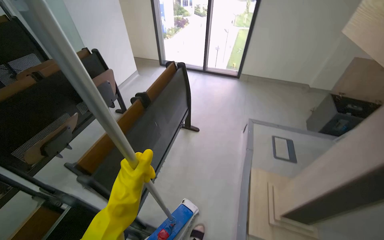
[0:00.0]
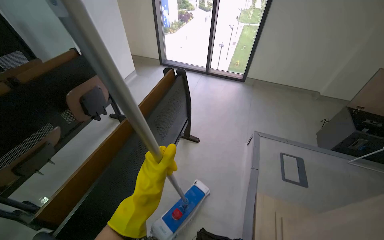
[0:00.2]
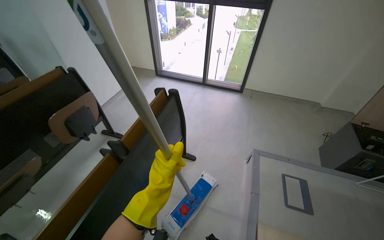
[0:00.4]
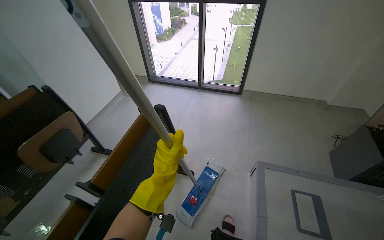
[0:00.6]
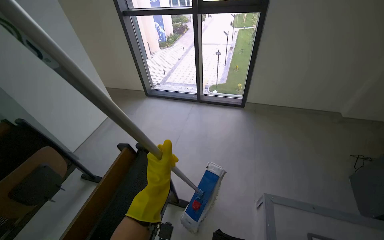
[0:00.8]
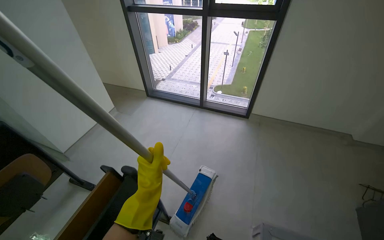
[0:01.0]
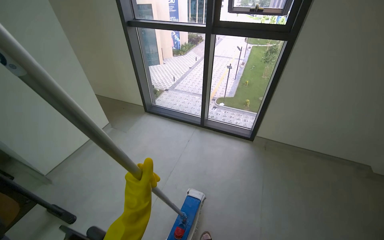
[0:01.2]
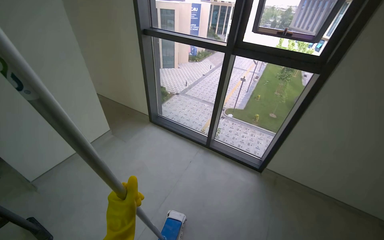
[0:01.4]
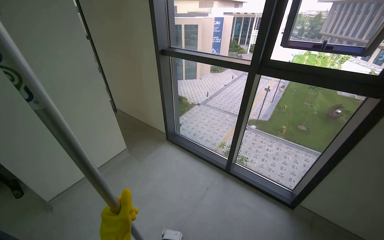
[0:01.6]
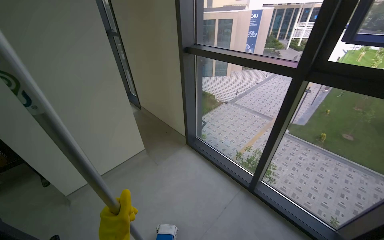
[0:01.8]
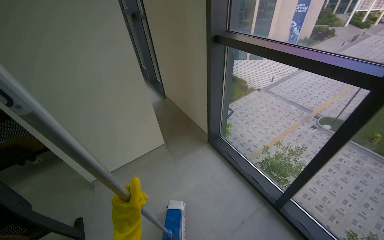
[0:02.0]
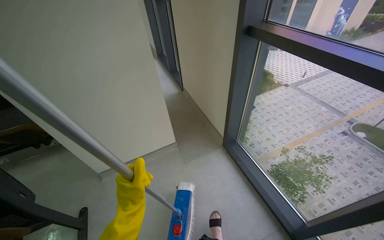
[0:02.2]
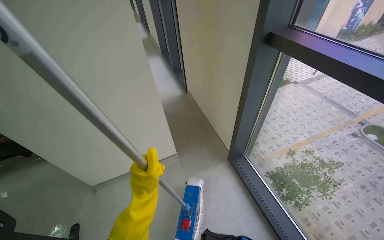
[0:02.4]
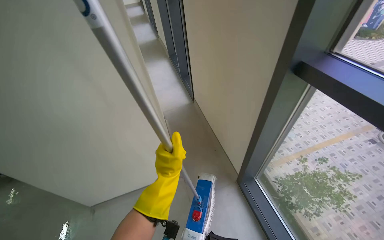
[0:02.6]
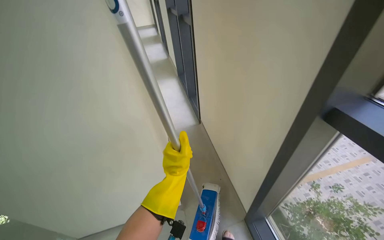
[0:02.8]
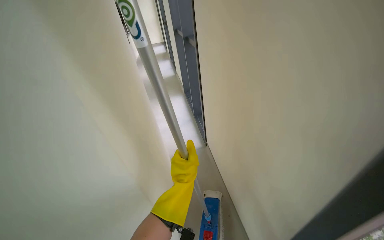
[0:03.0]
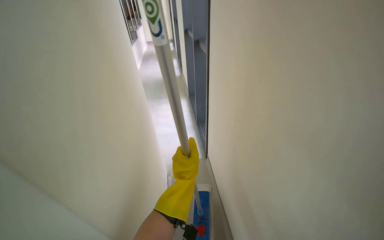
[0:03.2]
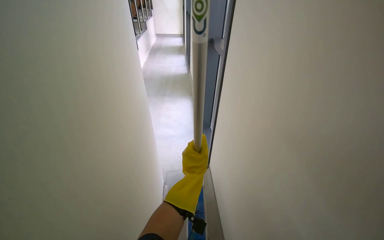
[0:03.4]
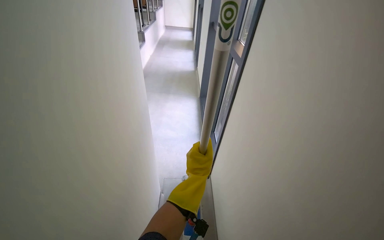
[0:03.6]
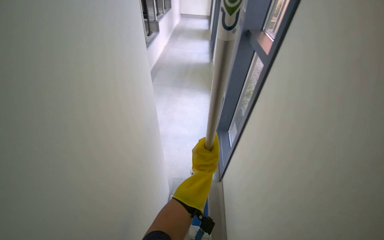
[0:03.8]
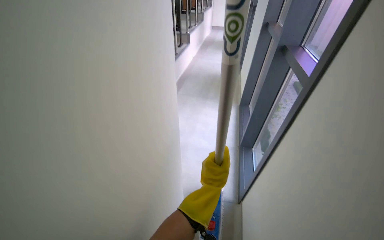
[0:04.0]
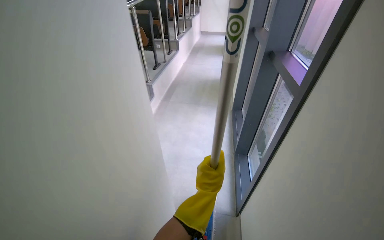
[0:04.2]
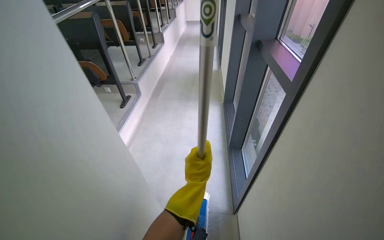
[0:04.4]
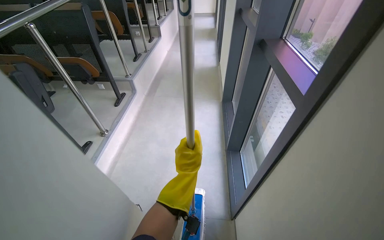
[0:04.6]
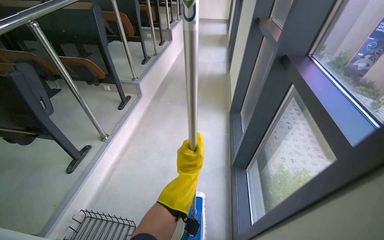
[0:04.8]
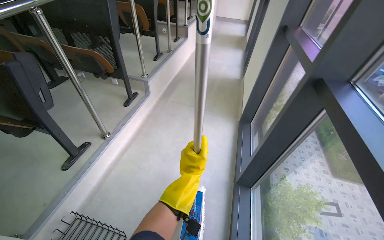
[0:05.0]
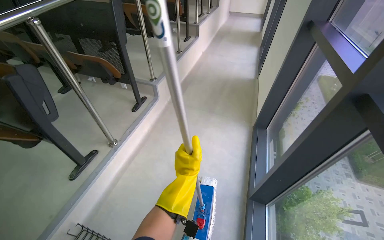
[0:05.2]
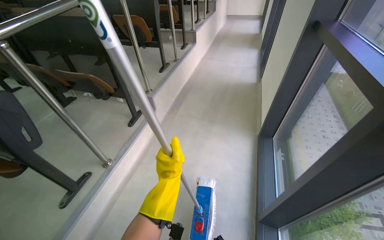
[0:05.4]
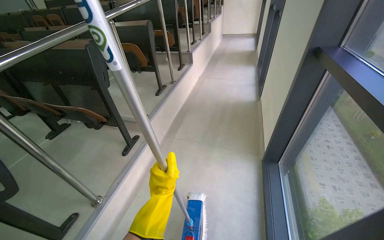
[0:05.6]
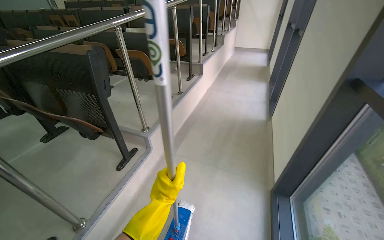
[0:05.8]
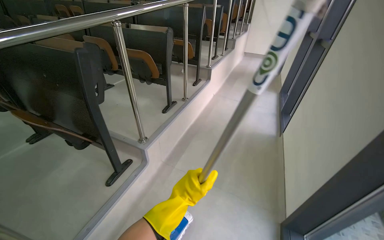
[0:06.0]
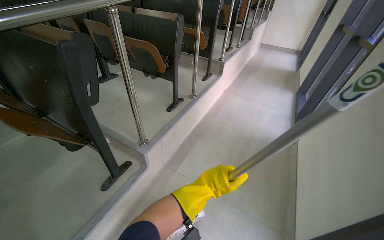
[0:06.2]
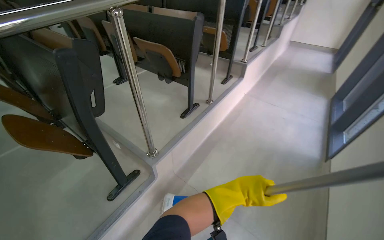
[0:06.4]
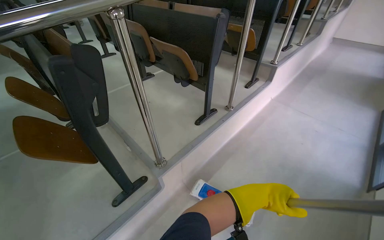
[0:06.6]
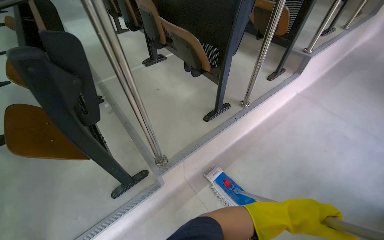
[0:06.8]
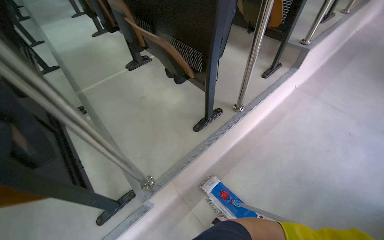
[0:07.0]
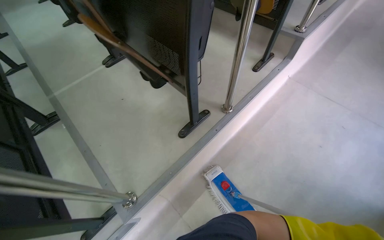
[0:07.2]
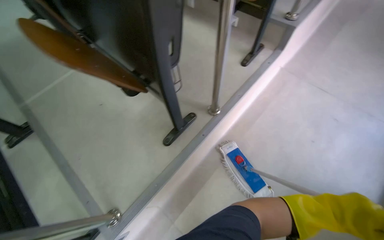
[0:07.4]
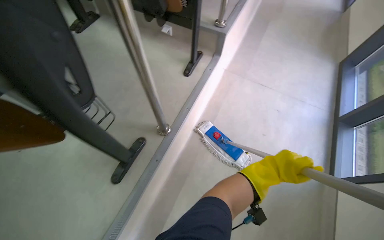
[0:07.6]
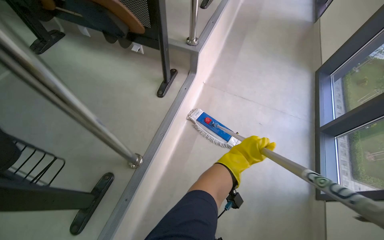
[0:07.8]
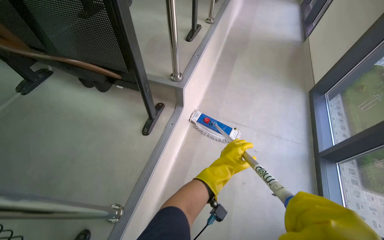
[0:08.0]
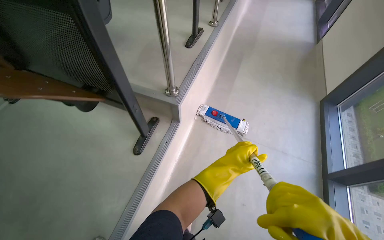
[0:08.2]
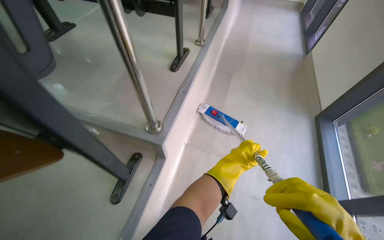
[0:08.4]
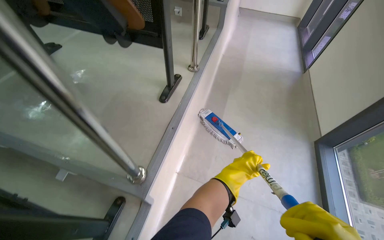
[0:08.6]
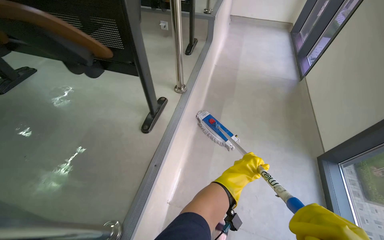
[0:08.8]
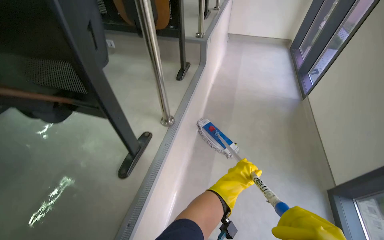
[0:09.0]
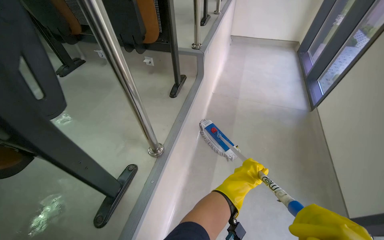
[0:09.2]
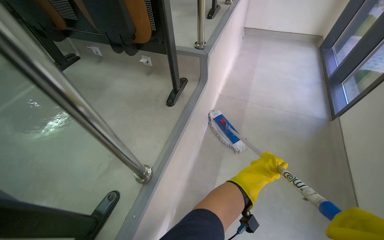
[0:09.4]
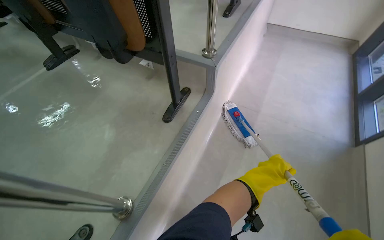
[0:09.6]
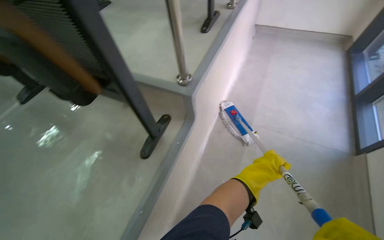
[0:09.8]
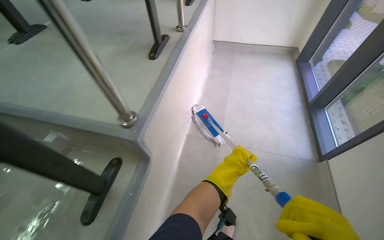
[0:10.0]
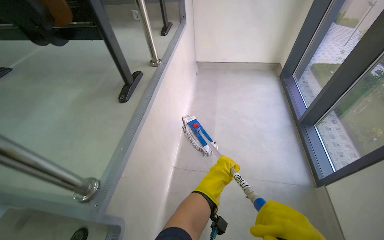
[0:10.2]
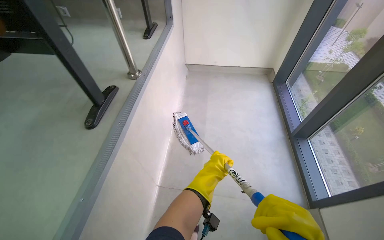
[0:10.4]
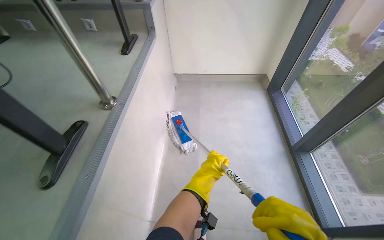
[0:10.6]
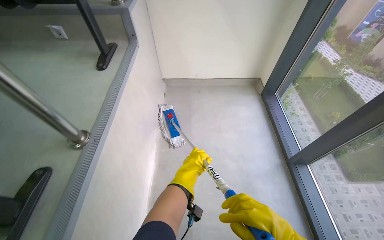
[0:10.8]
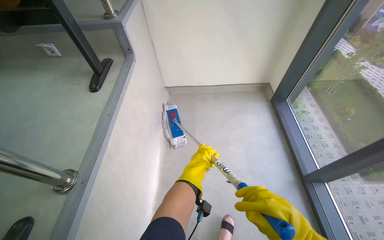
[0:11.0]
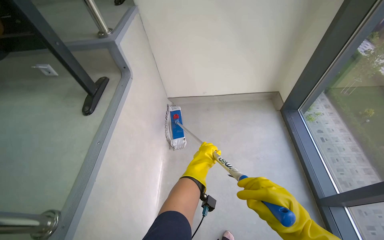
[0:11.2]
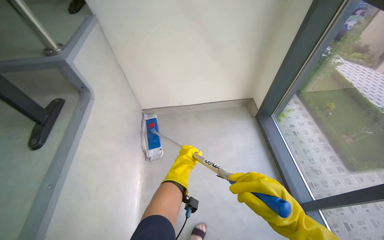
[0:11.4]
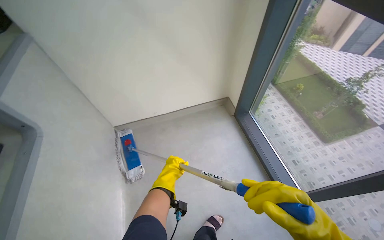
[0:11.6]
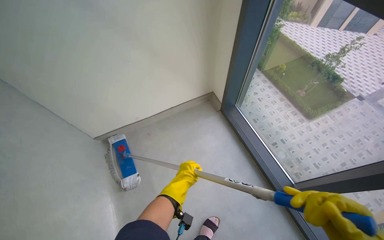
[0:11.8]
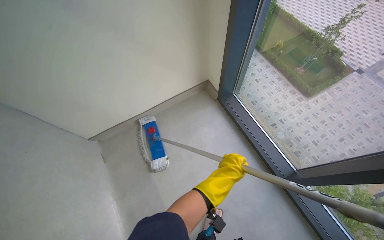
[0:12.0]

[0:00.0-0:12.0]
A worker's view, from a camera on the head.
Job: mopping floor.
The whole recording: Mopping classroom floor. The worker mops the classroom floor, moving around the seats and along the walls.
0.0 to 1.6 s: The camera is carried roughly 1.5 m. The head turns to the left by roughly 20 degrees.
1.6 to 3.0 s: The camera is carried about 1.5 m. The head turns to the left by roughly 45 degrees.
4.4 to 6.0 s: The camera travels about 1 m. The wearer's head swings roughly 20 degrees to the left.
6.0 to 7.6 s: The wearer moves approximately 1.5 m. The view tips downward by some 25 degrees.
7.6 to 9.0 s: The wearer moves some 1.5 m. The camera pitches upward, by about 15 degrees.
9.0 to 10.4 s: The camera is carried some 1.5 m.
10.4 to 12.0 s: The camera travels some 1.5 m. The head rotates approximately 35 degrees to the right.

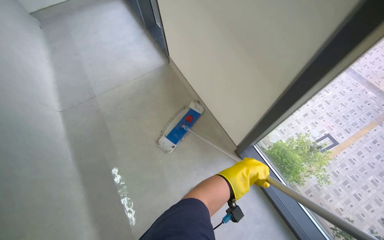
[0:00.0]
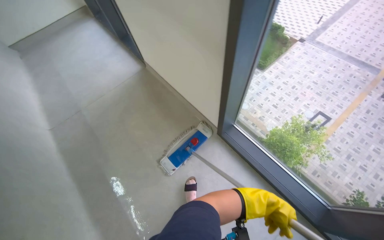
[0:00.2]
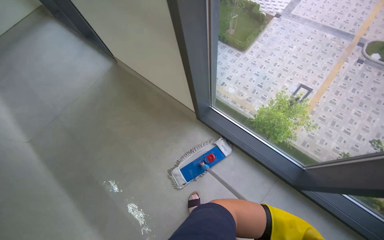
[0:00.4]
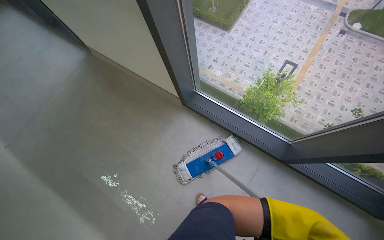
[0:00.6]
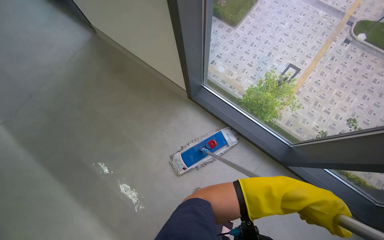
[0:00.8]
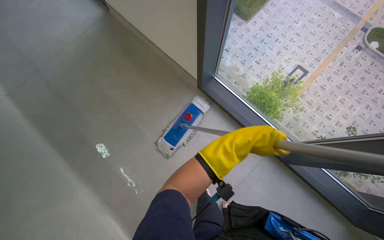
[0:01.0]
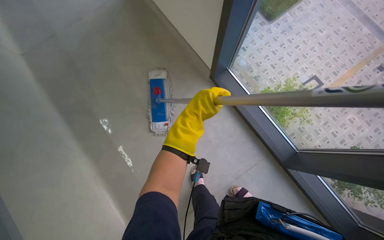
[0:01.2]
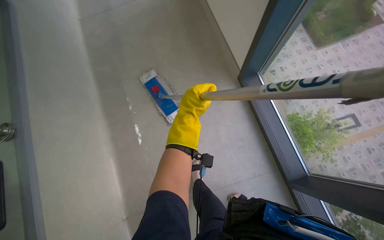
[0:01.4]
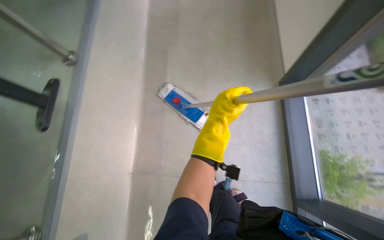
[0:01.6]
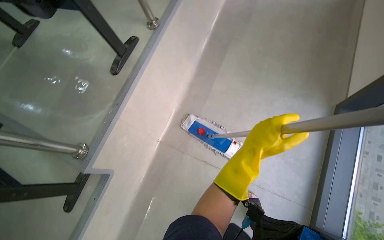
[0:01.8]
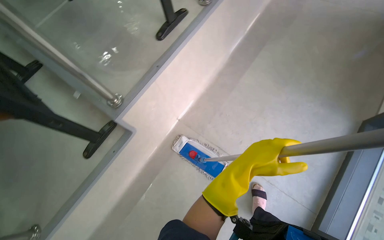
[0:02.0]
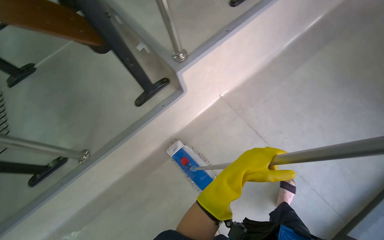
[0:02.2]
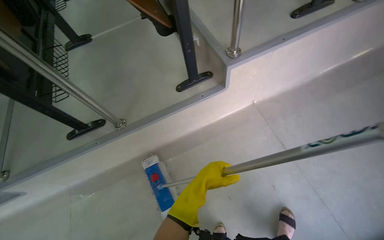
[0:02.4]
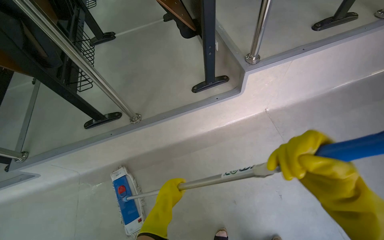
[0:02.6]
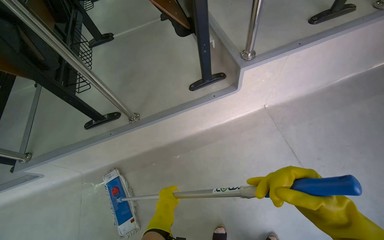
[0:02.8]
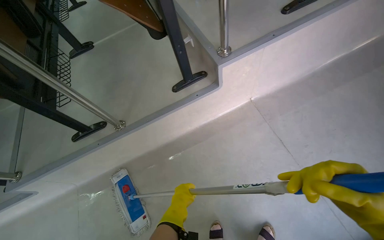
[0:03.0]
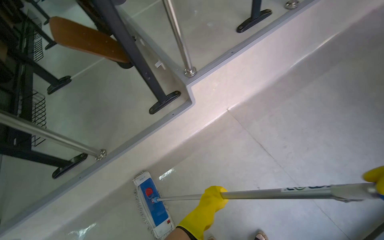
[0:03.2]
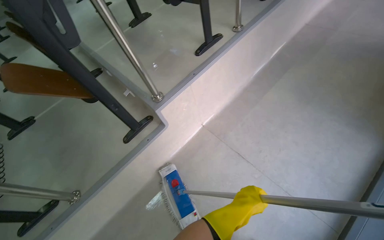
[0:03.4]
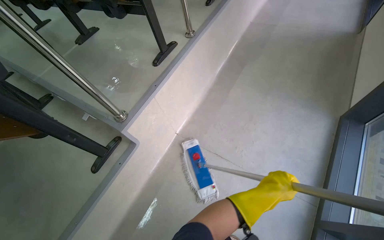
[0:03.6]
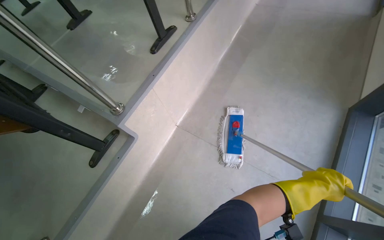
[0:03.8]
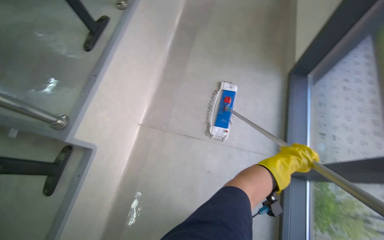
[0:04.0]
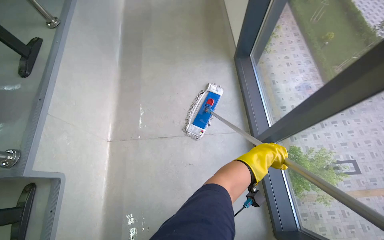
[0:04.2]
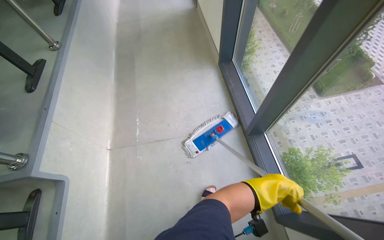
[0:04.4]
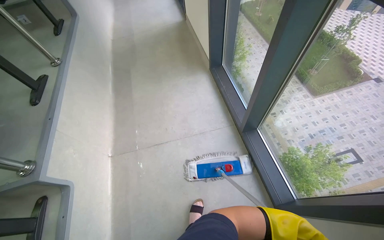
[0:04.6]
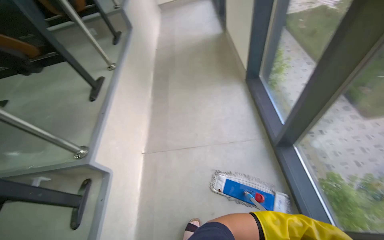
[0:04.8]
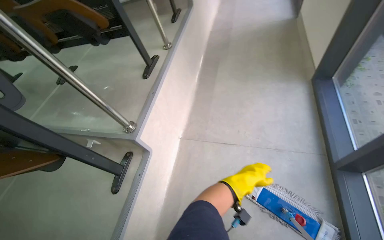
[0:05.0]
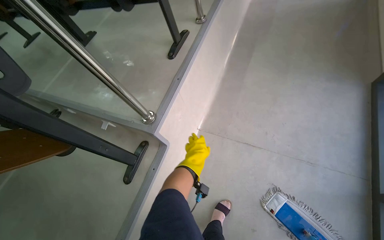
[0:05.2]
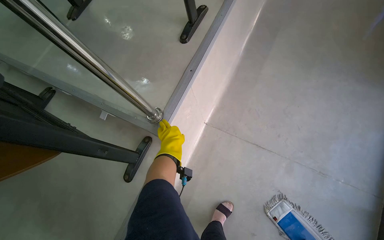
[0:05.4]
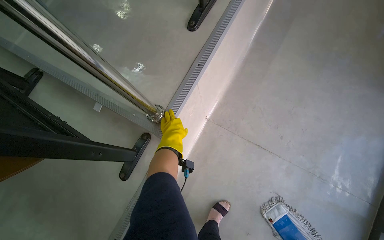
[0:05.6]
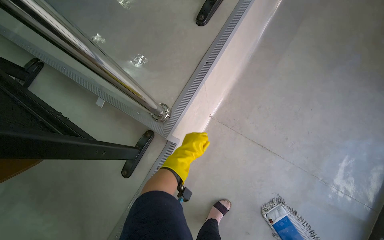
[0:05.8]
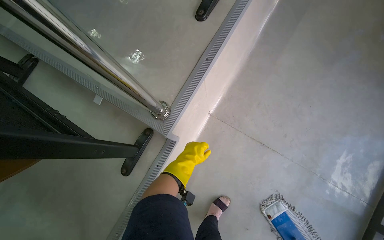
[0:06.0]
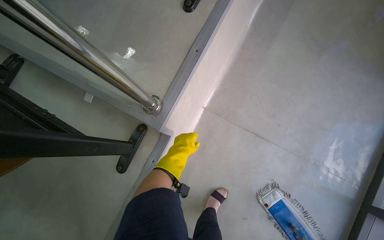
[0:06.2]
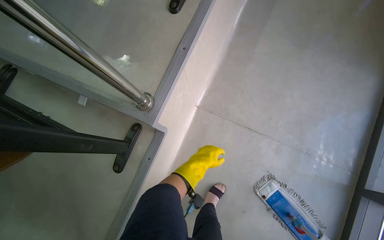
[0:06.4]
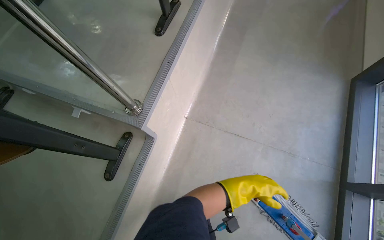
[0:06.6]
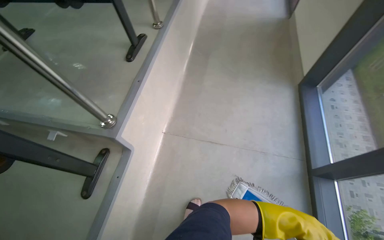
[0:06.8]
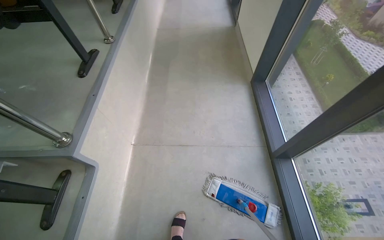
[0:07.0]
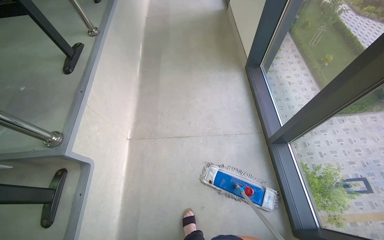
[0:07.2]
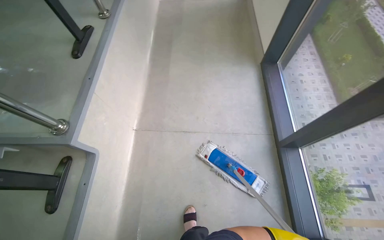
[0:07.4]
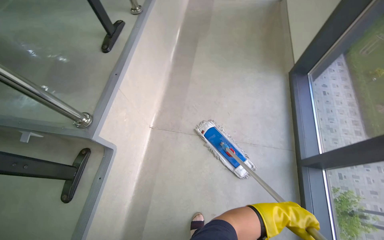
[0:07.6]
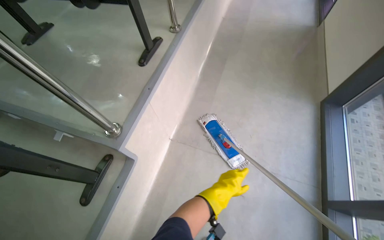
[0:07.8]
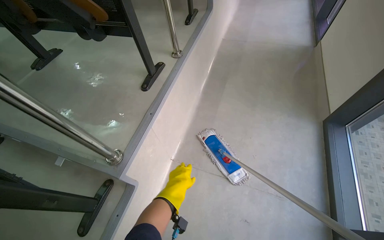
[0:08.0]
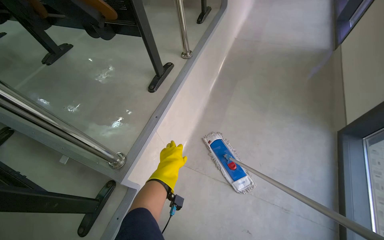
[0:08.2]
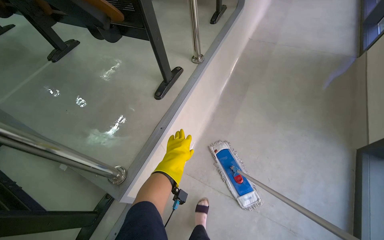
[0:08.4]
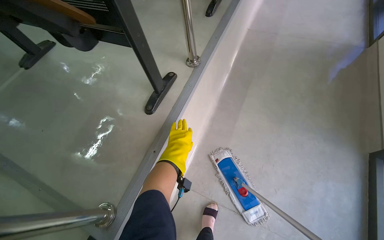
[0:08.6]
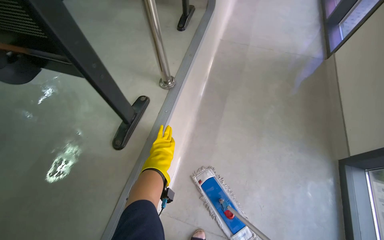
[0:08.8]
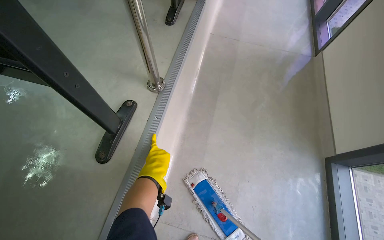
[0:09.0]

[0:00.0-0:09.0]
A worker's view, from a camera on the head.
Job: mopping floor.
The whole recording: Mopping classroom floor. The worker mops the classroom floor, moving around the seats and along the walls.
1.6 to 3.0 s: The wearer moves about 70 cm. The head turns to the left by approximately 65 degrees.
3.0 to 4.4 s: The head turns to the right by approximately 55 degrees. The camera pitches upward, by some 15 degrees.
4.4 to 6.0 s: The wearer moves about 70 cm. The head rotates approximately 40 degrees to the left. The camera pitches downward, by some 25 degrees.
6.0 to 7.6 s: The wearer's head swings about 20 degrees to the right. The view tips upward by some 15 degrees.
7.6 to 9.0 s: The head travels some 80 cm.
